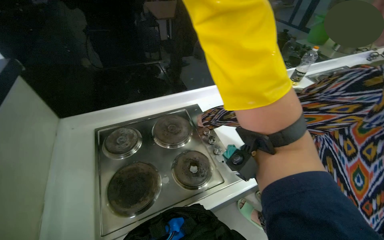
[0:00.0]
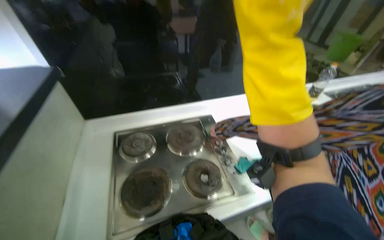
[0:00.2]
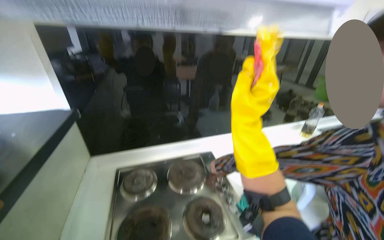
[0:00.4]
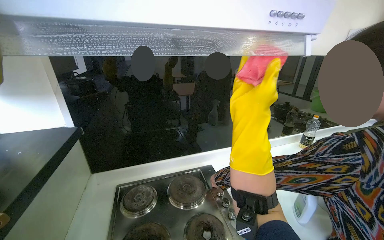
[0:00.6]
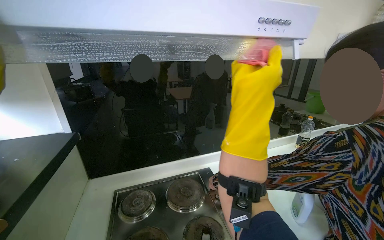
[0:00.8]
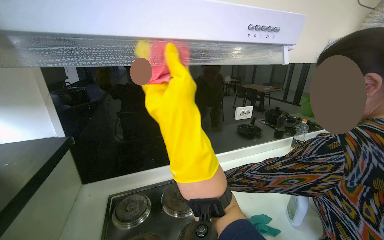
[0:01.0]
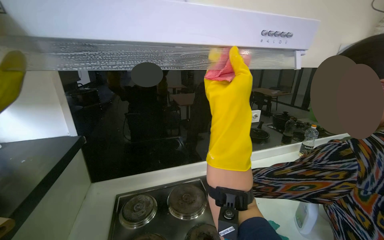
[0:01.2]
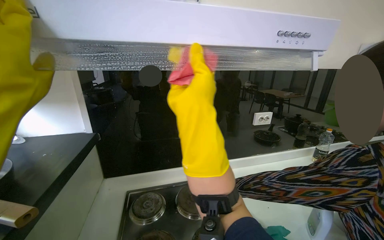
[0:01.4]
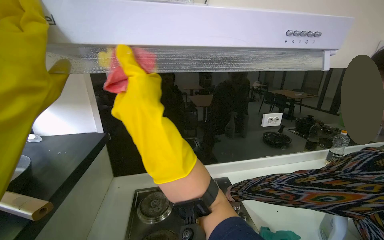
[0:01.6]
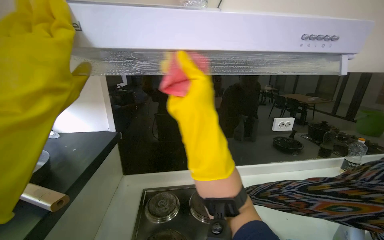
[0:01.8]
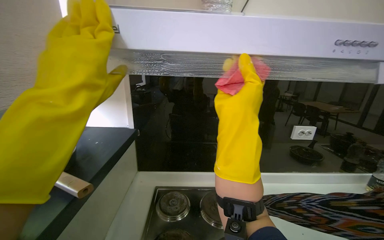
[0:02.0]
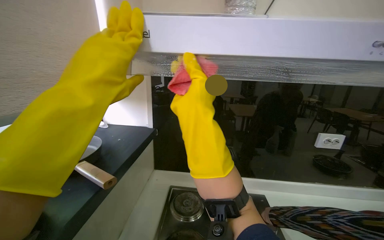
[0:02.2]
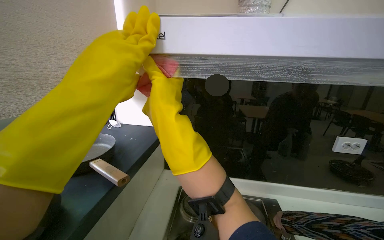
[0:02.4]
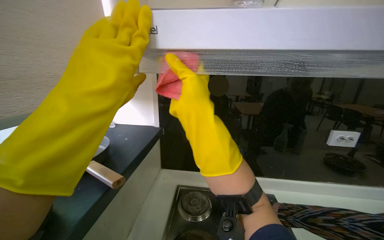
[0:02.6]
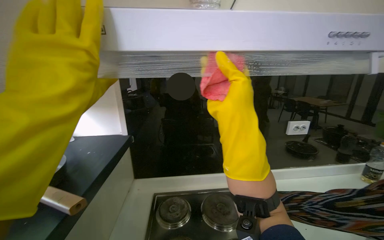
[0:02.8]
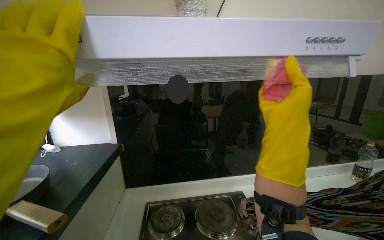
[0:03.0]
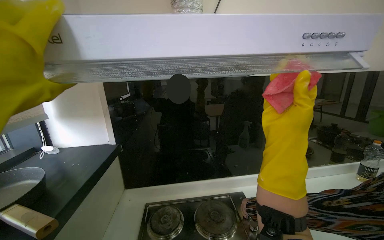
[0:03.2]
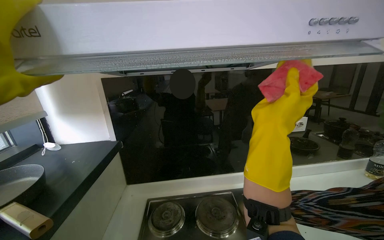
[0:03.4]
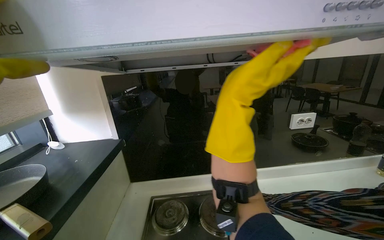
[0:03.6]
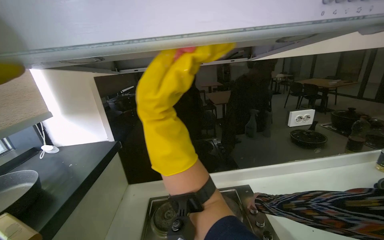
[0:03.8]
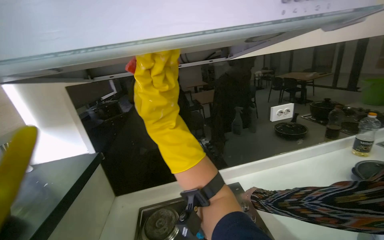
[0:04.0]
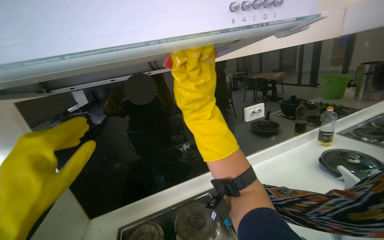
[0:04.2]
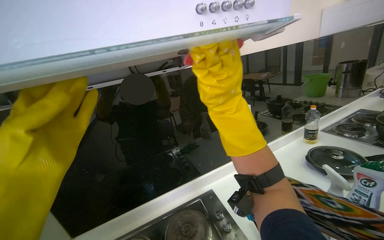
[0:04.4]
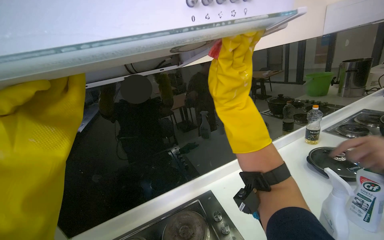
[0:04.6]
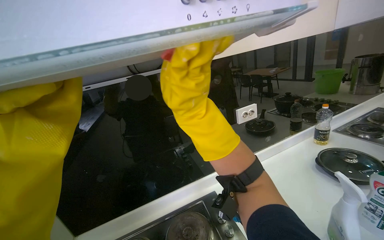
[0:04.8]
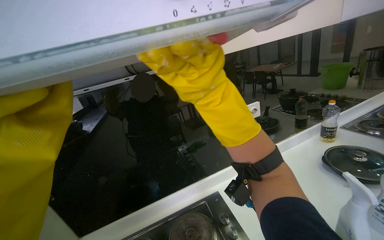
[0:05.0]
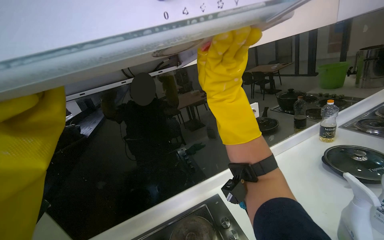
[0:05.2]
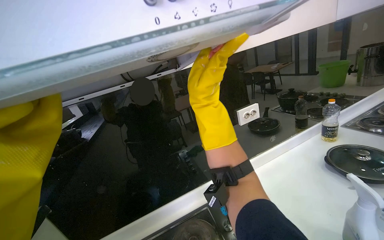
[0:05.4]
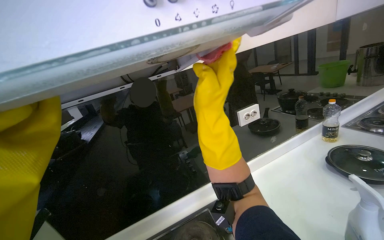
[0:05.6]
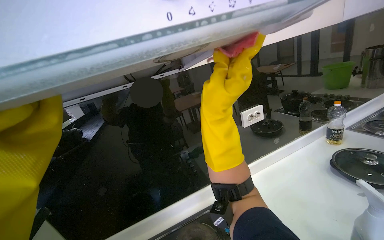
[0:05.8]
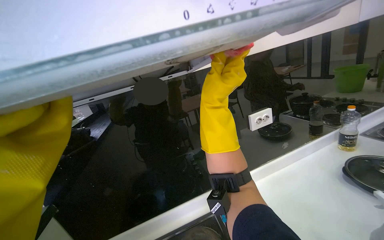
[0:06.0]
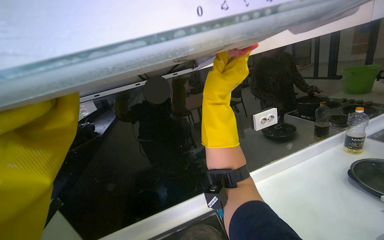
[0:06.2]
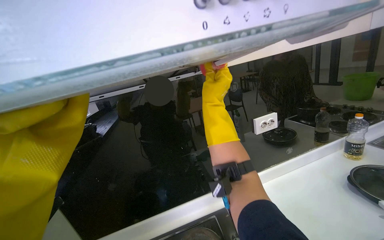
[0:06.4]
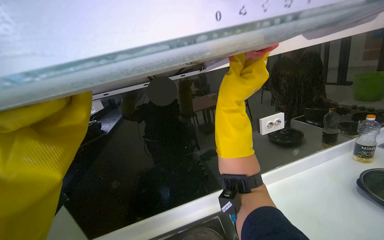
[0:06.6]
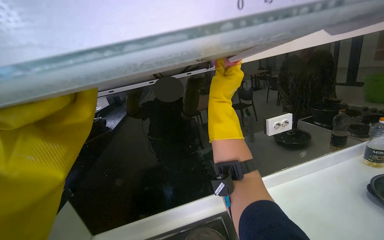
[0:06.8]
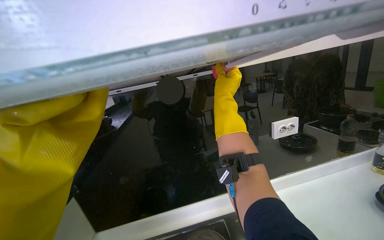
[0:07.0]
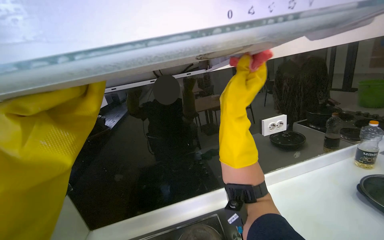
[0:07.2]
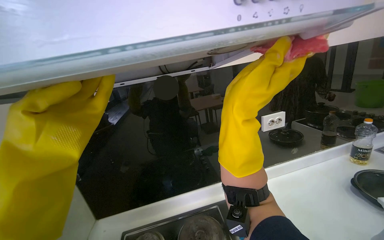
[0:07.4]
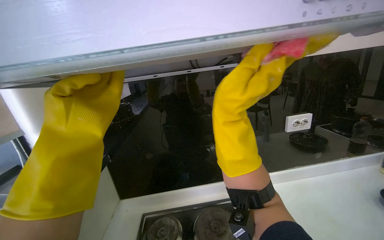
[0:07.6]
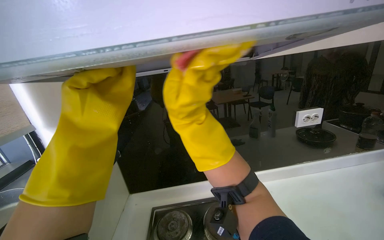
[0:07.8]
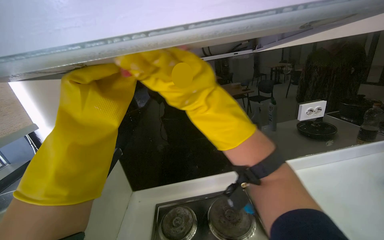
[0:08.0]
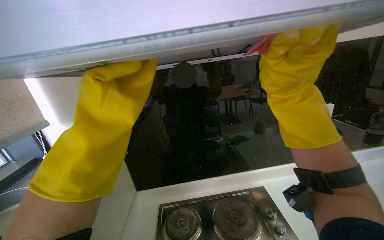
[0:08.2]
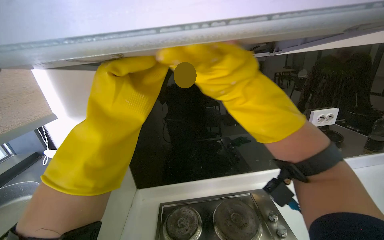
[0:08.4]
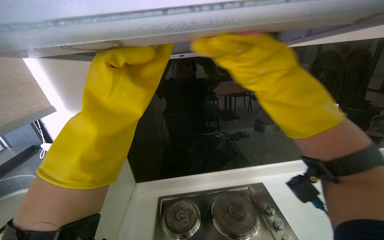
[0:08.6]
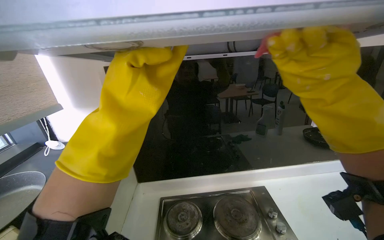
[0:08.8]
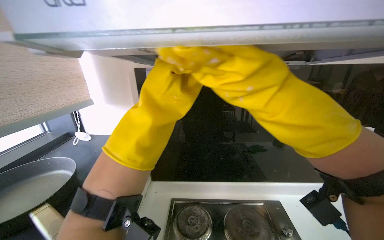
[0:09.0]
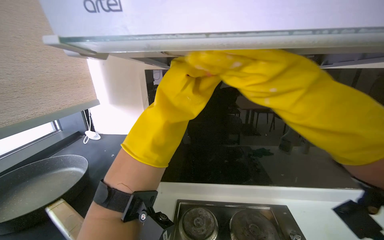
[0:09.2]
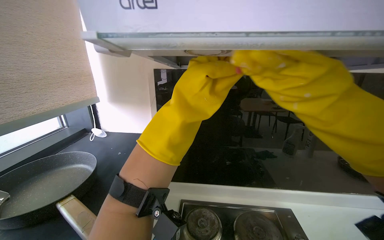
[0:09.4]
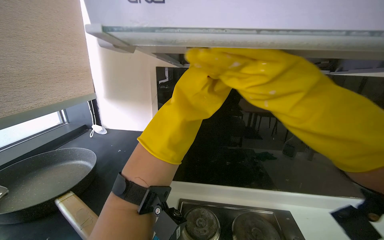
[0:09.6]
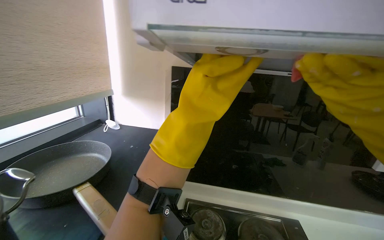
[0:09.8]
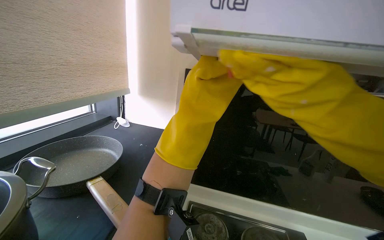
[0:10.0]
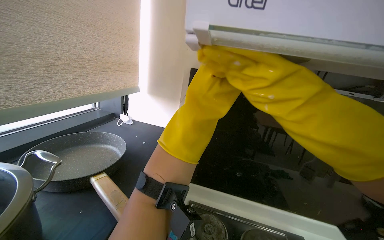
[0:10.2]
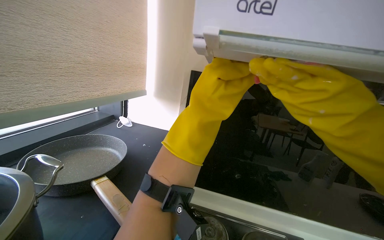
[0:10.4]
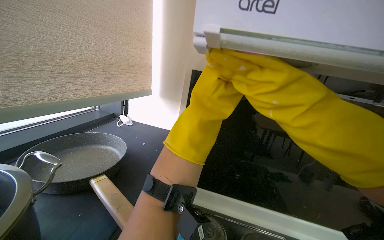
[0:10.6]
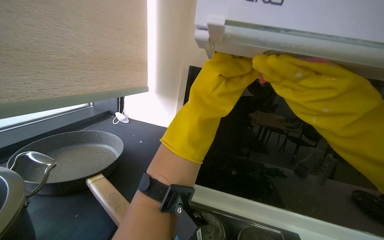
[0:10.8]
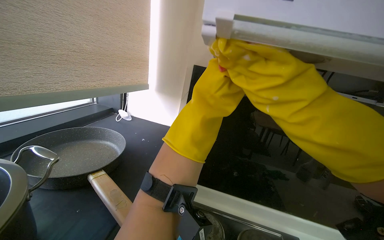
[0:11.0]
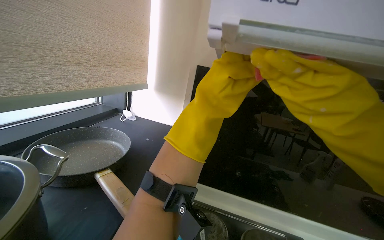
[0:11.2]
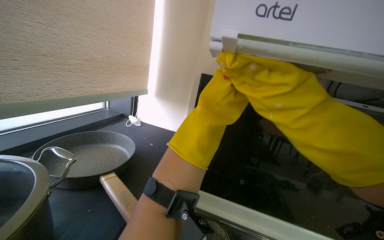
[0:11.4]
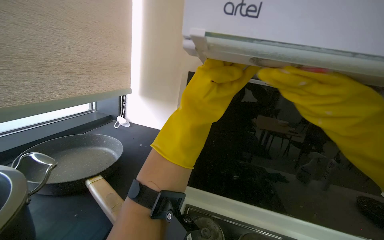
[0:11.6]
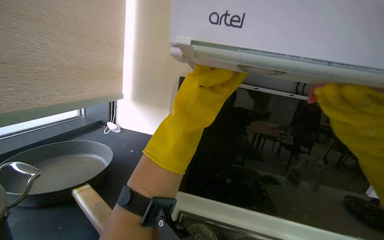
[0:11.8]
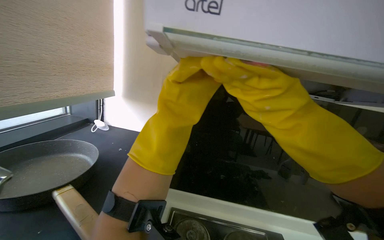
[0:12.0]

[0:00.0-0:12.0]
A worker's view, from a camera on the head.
Job: cleaning kitchen.
The whole recording: Wiping kitchen backsplash and hood. The worker wipes the kitchen backsplash and the underside of the range hood with a sponge.
0.0 to 1.6 s: The view tilts roughly 30 degrees upward.
1.6 to 3.0 s: The right hand swings left and right, approximately 30 cm each way, with 2 reversals.
3.0 to 4.4 s: The wearer's head swings some 20 degrees to the right. The right hand travels up the picture by some 10 cm.
6.0 to 7.6 s: The right hand heads nearer to the camera, covering approximately 10 cm.
7.6 to 9.0 s: The right hand goes left and right, some 25 cm each way, reversing 4 times.

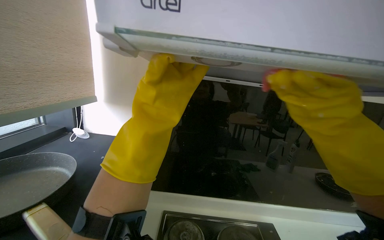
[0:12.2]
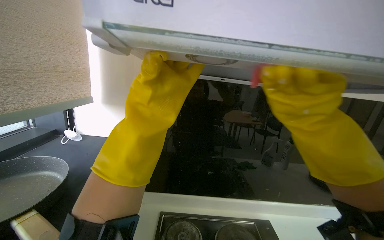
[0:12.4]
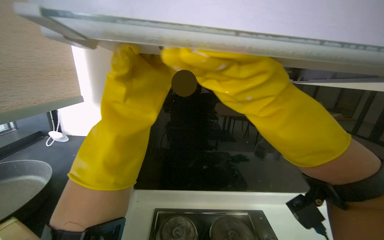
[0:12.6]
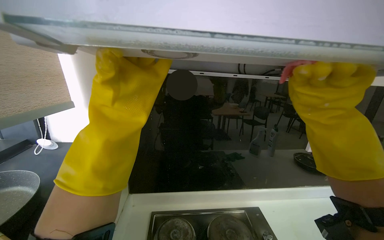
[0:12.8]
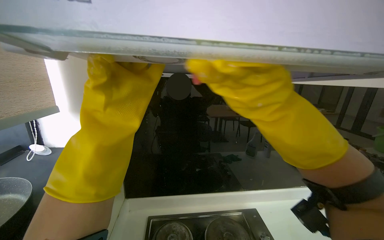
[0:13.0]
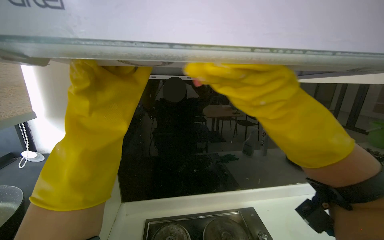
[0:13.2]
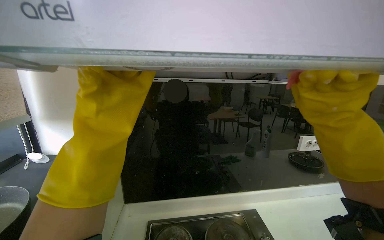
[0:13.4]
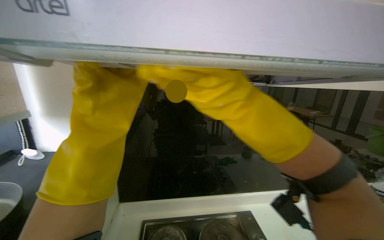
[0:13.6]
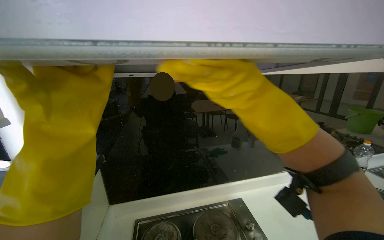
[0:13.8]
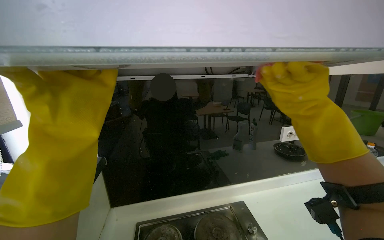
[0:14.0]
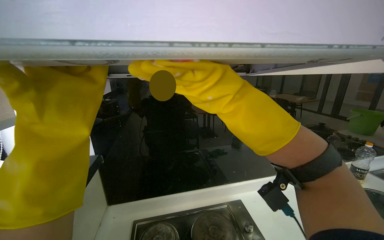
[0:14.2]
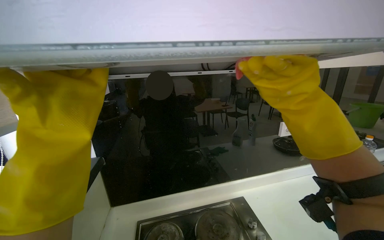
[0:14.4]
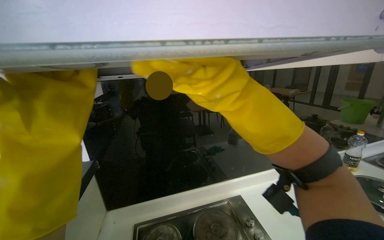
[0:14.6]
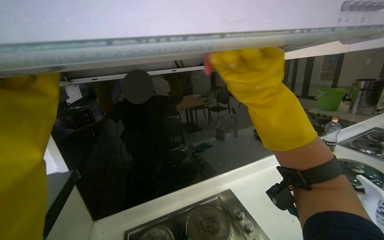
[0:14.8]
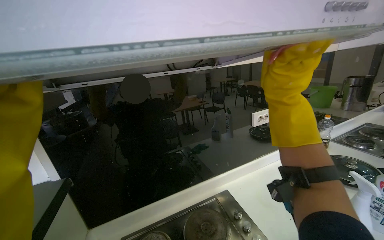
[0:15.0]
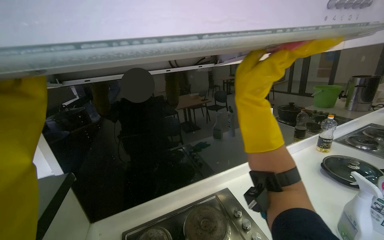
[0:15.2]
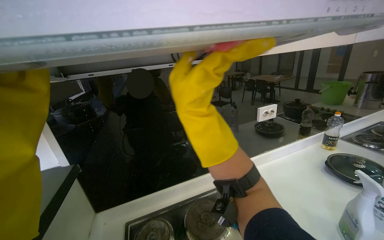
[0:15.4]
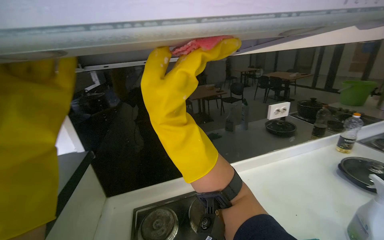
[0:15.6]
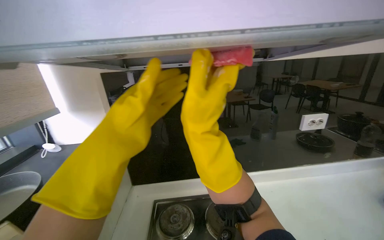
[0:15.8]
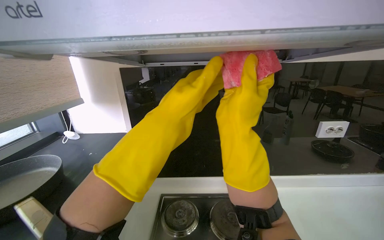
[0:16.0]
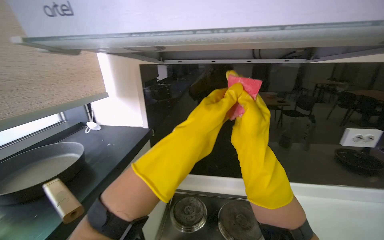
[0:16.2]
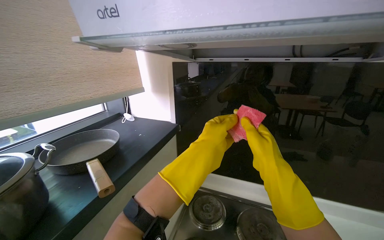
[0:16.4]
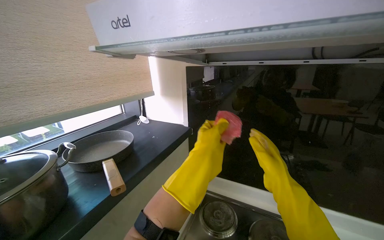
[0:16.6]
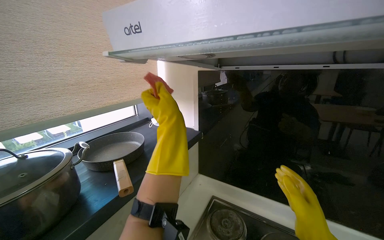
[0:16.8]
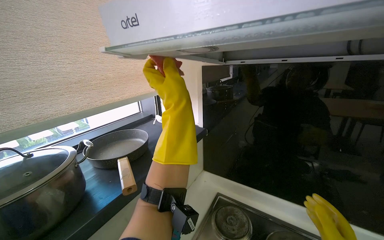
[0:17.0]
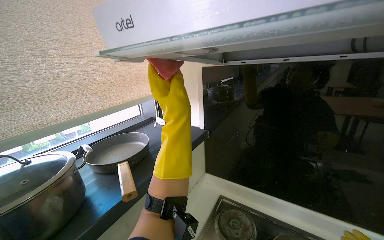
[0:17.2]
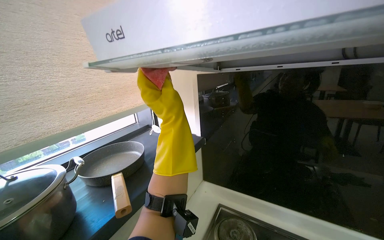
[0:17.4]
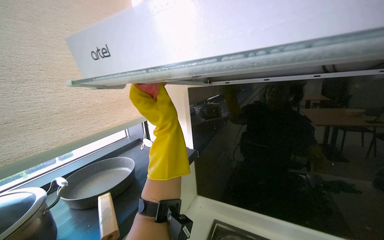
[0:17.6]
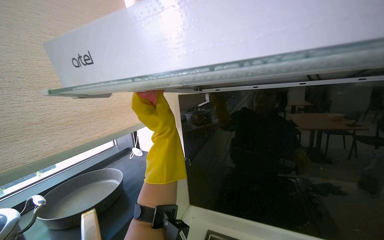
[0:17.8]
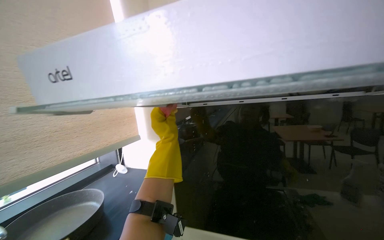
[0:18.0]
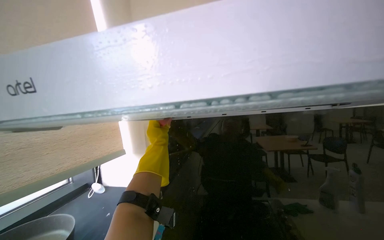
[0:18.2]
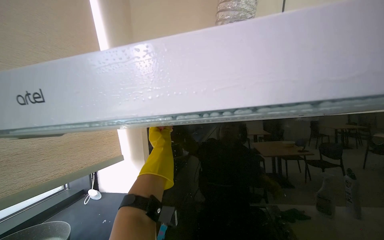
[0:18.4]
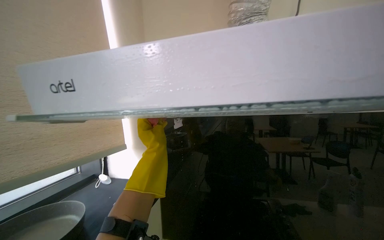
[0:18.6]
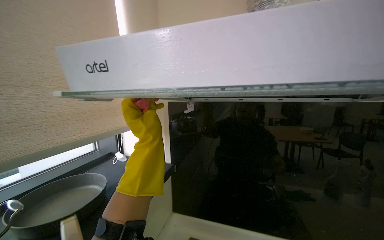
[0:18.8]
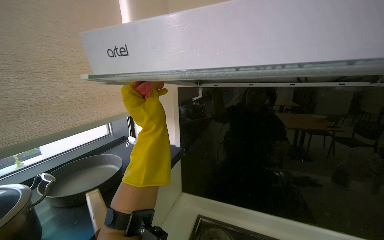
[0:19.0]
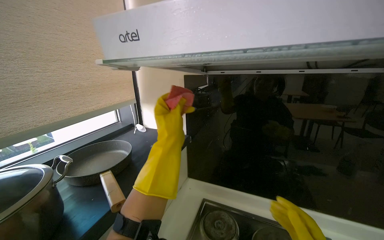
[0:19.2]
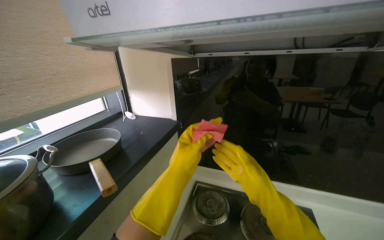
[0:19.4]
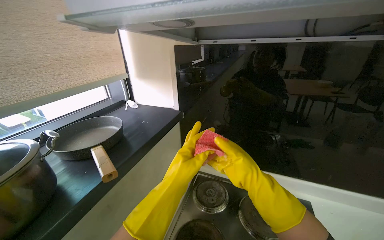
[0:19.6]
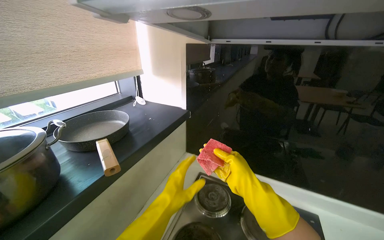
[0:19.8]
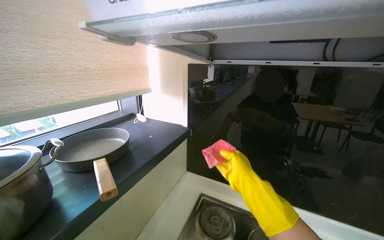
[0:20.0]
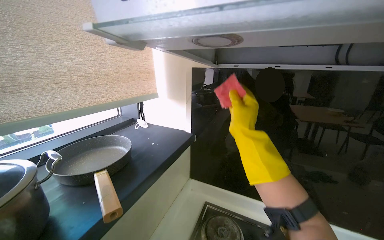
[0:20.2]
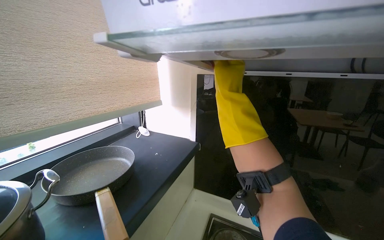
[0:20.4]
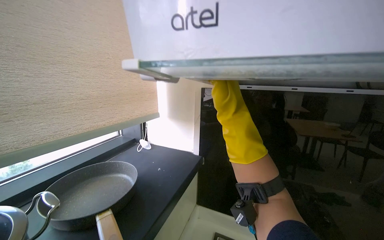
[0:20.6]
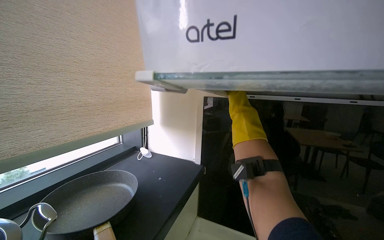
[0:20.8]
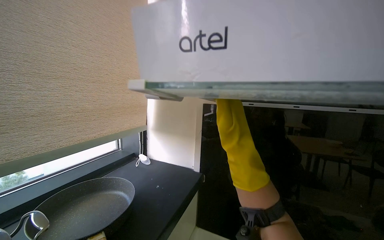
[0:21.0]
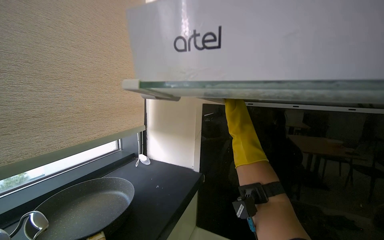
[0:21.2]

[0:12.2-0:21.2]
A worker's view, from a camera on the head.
Job: cleaning kitchen.
The whole recording: Wiping kitchen backsplash and hood. The worker wipes the kitchen backsplash and the underside of the range hood with a sponge.
12.2 to 13.8 s: The head rotates approximately 15 degrees to the right. The right hand goes left and right, approximately 25 cm each way, reversing 4 times.
13.8 to 15.2 s: The right hand swings left and right, about 20 cm each way, with 5 reversals.
15.2 to 16.6 s: The wearer looks about 45 degrees further to the left.
16.6 to 18.2 s: The wearer looks some 20 degrees further upward. The left hand moves farther from the camera, approximately 35 cm.
18.2 to 19.8 s: The view tilts about 25 degrees downward. The left hand shifts some 50 cm down the picture and nearer to the camera.
19.8 to 21.2 s: The view tips upward by about 20 degrees. The right hand goes roughly 40 cm up the picture and farther from the camera.
